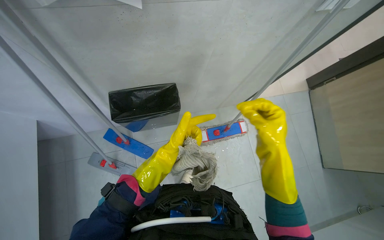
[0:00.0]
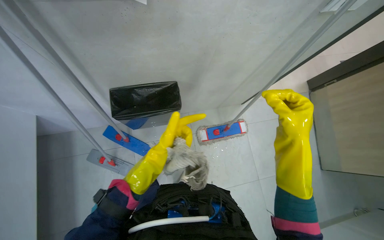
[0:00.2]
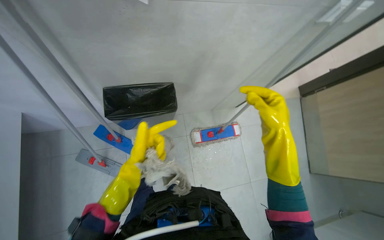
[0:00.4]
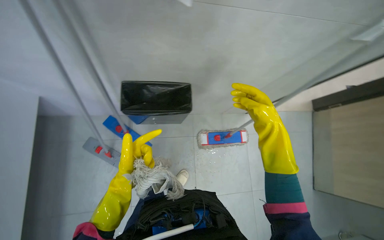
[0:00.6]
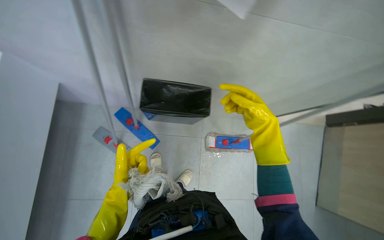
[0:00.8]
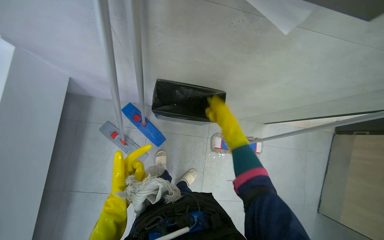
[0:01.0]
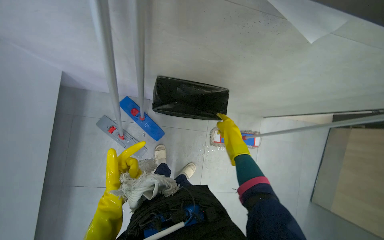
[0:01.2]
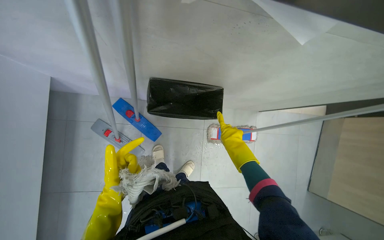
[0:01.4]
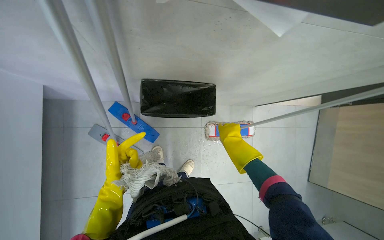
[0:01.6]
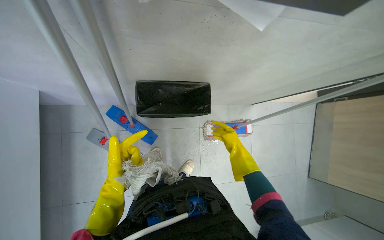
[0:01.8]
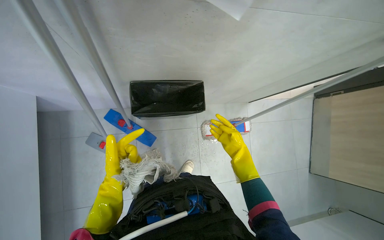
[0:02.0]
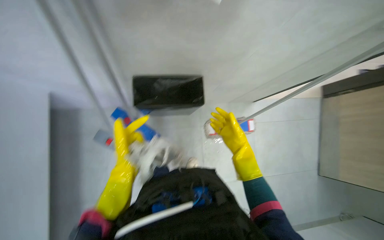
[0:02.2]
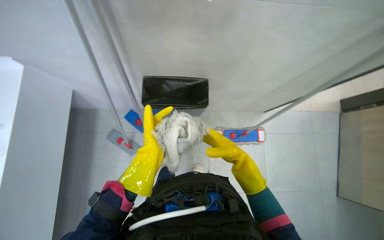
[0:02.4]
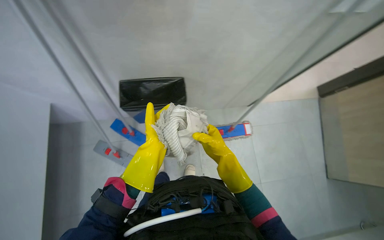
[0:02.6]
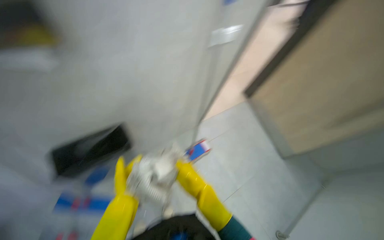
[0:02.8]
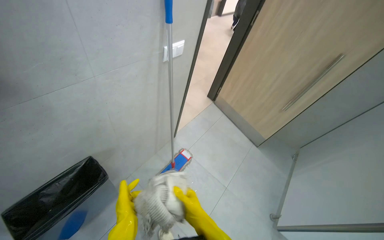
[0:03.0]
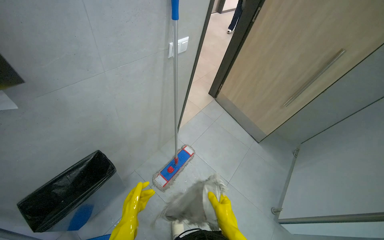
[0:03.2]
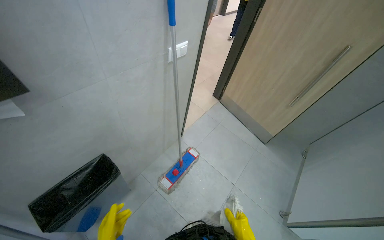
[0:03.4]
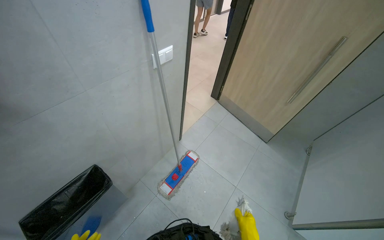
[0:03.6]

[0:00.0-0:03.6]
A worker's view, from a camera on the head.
Job: preparing cleaning supplies.
The whole recording: Changing mop head. The worker removes the dirty mop head from the frame and attaches a clean one.
0:00.0 to 0:01.8: The right hand goes roughly 20 cm farther from the camera; the left hand shifts about 30 cm to the left.

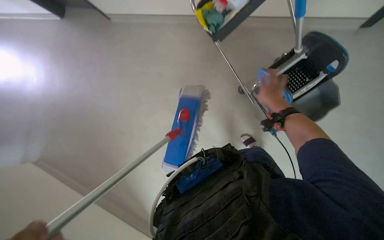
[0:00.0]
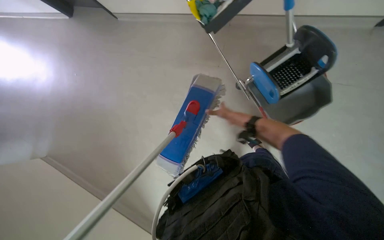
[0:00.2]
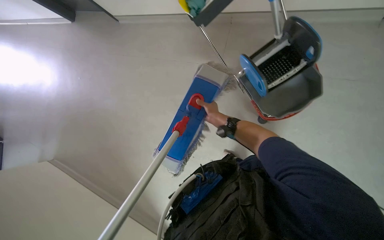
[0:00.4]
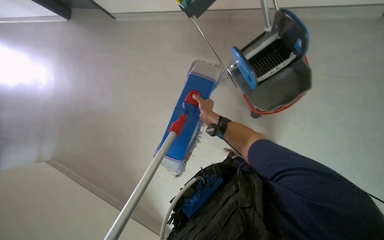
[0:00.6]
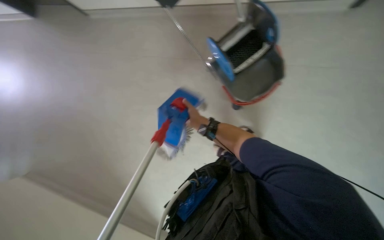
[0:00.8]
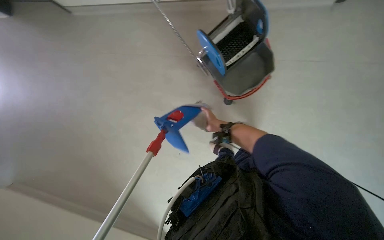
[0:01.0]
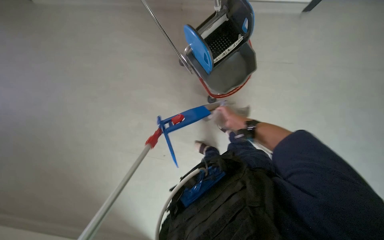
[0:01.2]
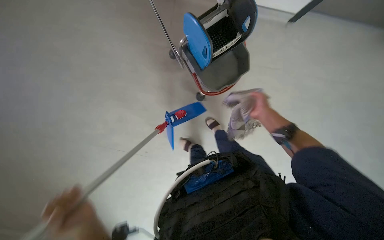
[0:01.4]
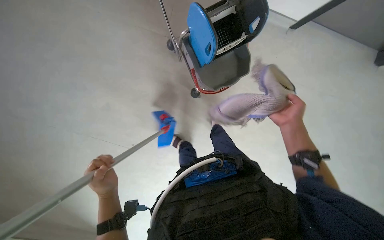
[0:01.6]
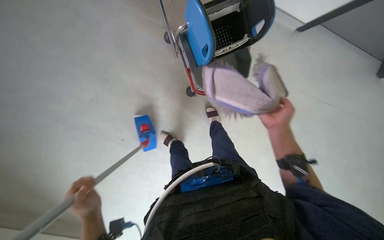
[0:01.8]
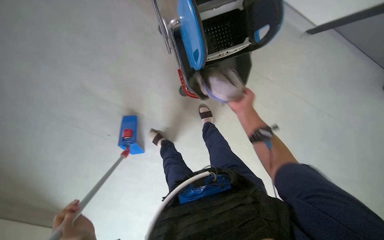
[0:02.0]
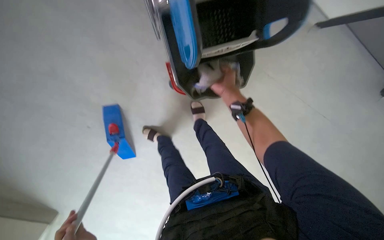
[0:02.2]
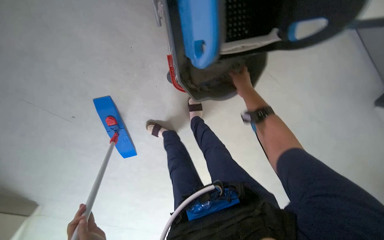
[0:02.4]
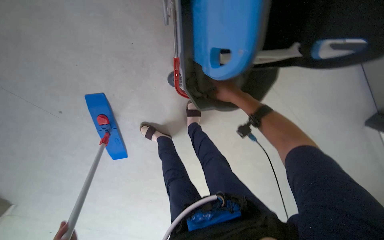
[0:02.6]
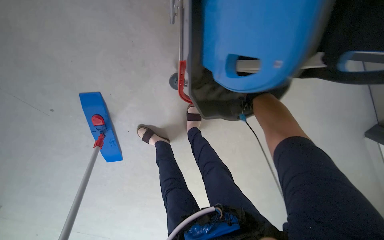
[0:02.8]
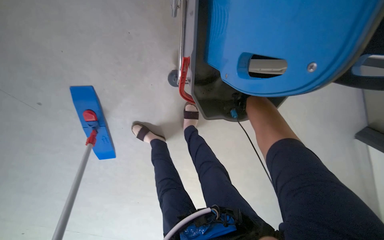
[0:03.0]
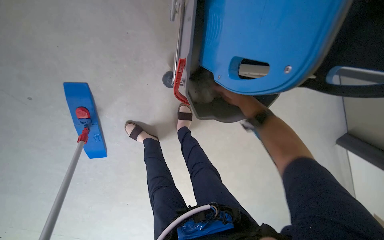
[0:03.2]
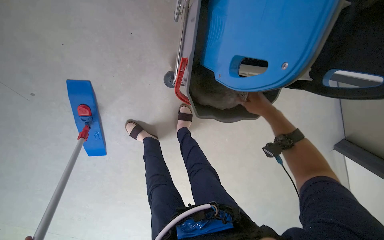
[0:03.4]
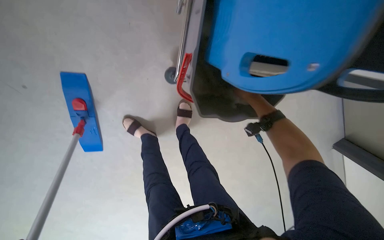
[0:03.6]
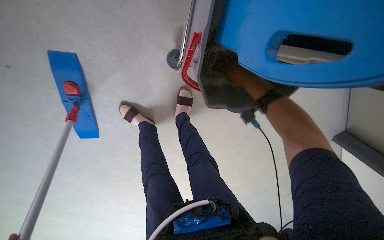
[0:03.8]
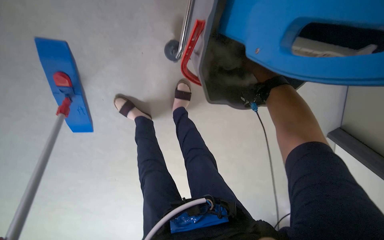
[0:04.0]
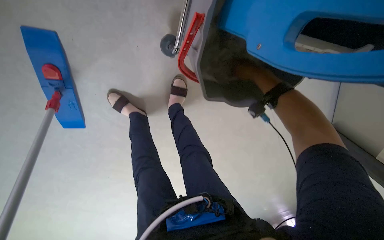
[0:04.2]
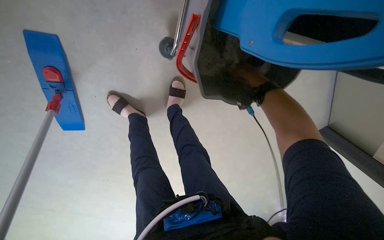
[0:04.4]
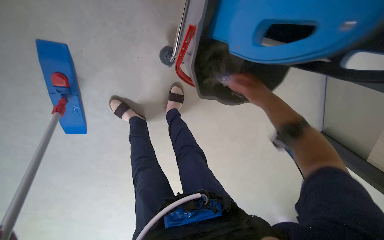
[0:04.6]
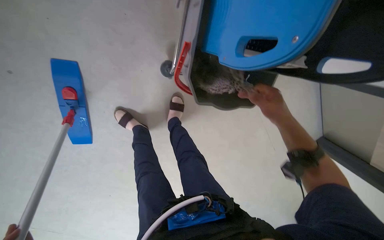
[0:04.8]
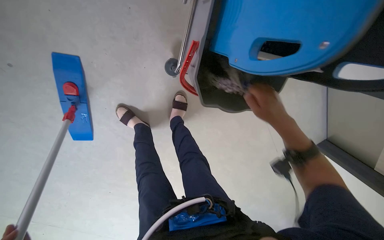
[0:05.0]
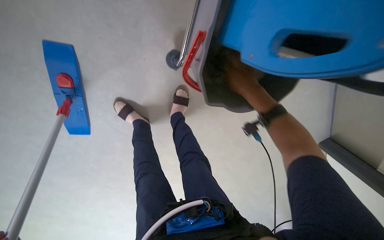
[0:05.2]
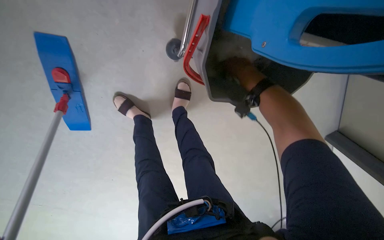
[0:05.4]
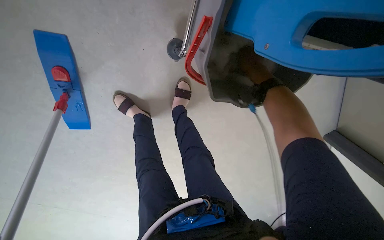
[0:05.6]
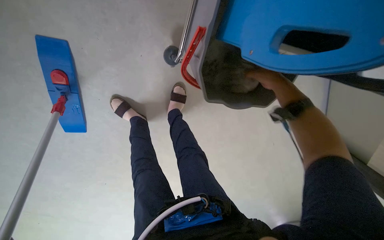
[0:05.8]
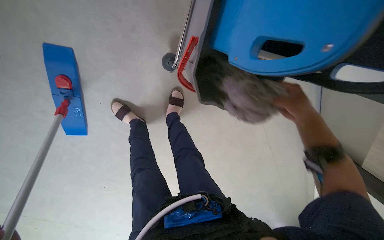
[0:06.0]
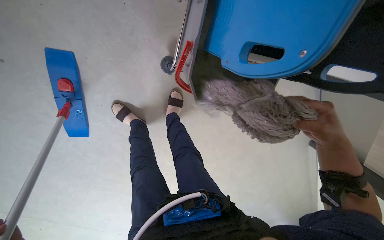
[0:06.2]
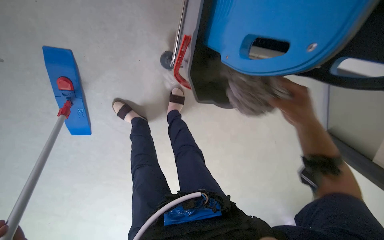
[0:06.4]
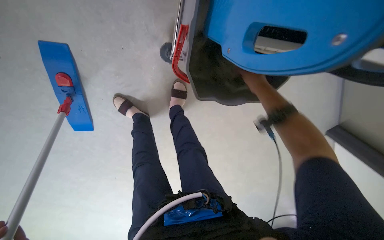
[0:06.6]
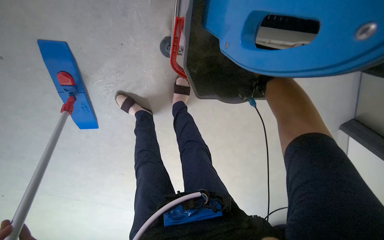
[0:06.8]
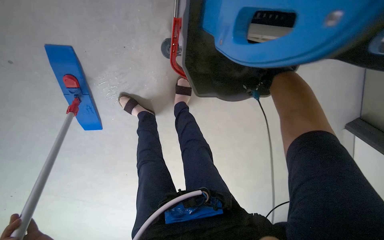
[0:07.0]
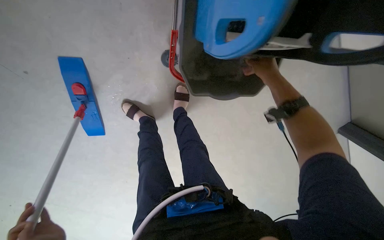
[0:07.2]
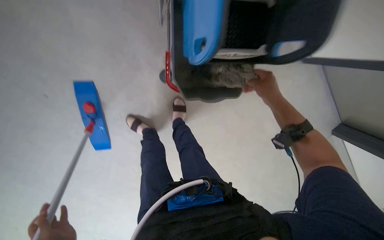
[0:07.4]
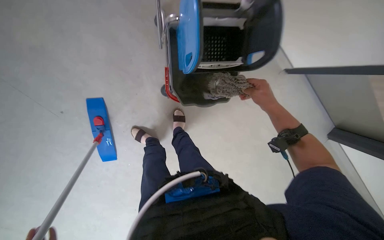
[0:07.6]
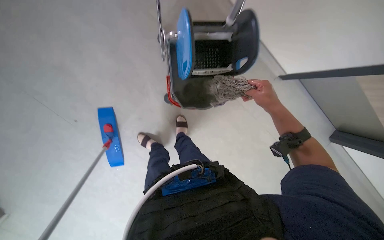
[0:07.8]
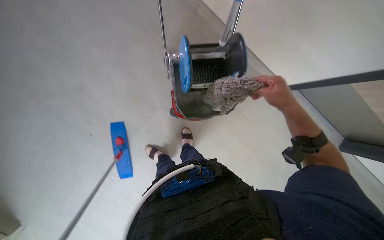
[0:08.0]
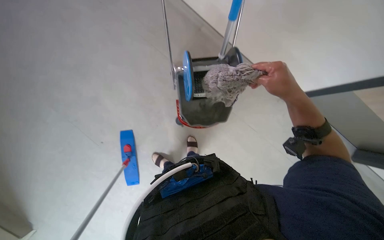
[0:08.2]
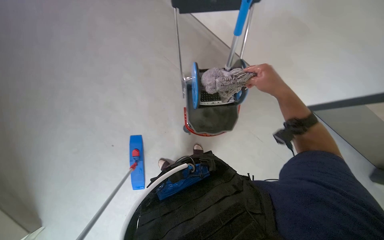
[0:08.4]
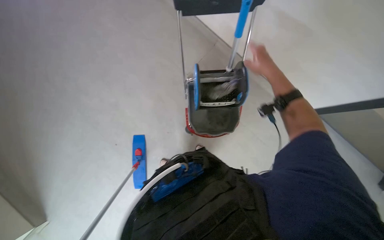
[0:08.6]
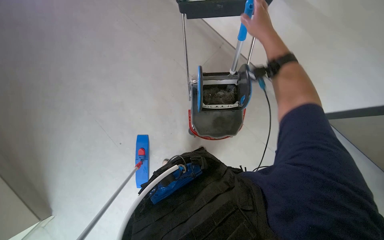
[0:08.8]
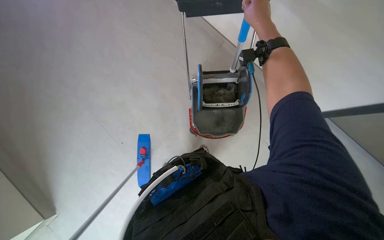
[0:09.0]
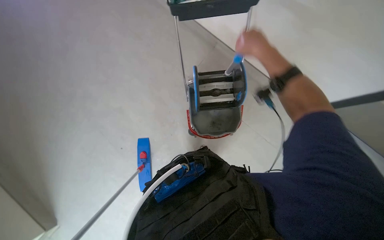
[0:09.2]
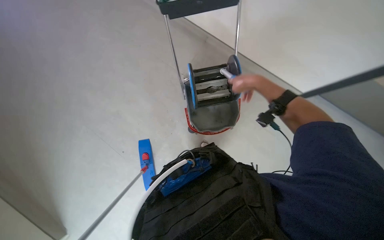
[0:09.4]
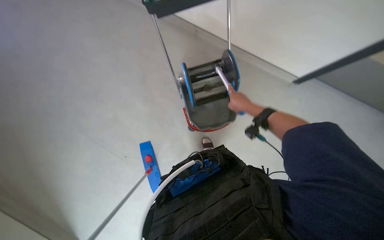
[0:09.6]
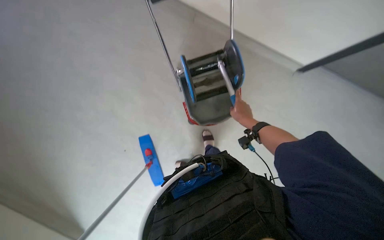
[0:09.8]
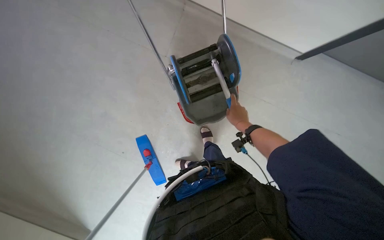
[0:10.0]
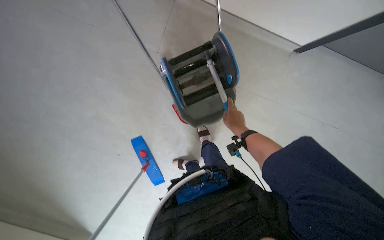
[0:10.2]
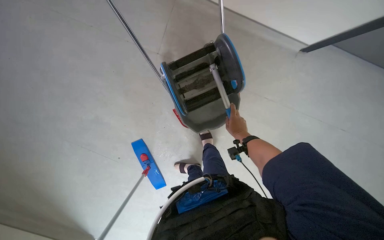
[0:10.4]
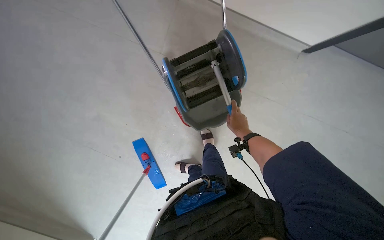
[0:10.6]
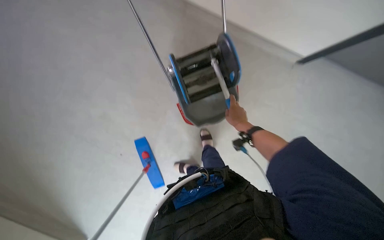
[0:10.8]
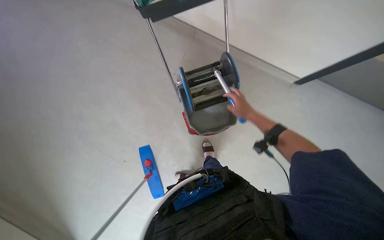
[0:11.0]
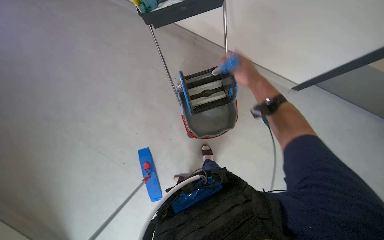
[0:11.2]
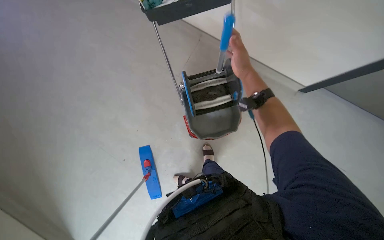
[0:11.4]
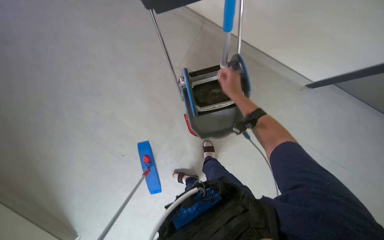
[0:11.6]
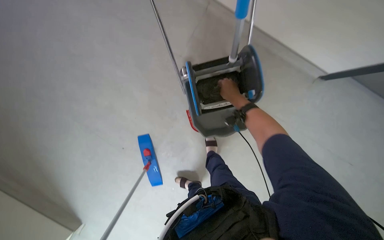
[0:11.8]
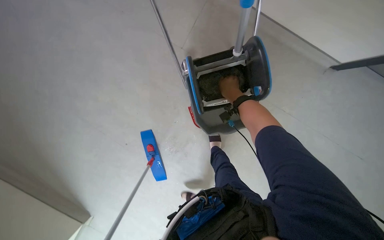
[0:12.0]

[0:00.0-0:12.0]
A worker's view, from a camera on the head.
Job: preparing cleaning supplies.
The whole recording: Rinsing and wringing mop head. The worker detaches the mop head, rinses and wrings it using the cleaning cart, then reattaches it to the mop handle.
0:00.0 to 0:01.6: The camera is aimed about 25 degrees further to the right.
0:01.6 to 0:03.0: The right hand shifts about 30 cm farther from the camera and up the picture.
0:03.0 to 0:04.4: The right hand moves to the right, roughly 10 cm.
0:04.4 to 0:06.0: The right hand moves nearer to the camera and down the picture, about 20 cm.
0:06.0 to 0:07.6: The right hand goes up and down the picture, some 20 cm each way, reversing 2 times.
0:07.6 to 0:09.0: The camera is aimed about 15 degrees further to the left. The view tilts roughly 20 degrees upward. The right hand heads nearer to the camera and up the picture, covering some 40 cm.
0:09.0 to 0:10.4: The right hand travels down the picture and farther from the camera by approximately 40 cm.
0:10.4 to 0:12.0: The right hand heads up the picture, covering approximately 15 cm.

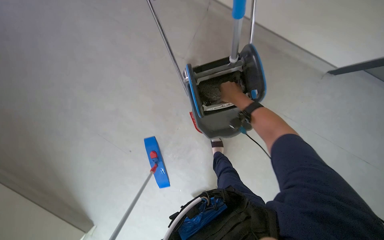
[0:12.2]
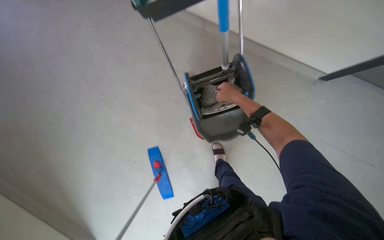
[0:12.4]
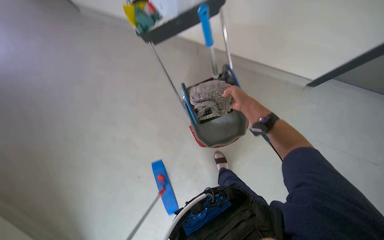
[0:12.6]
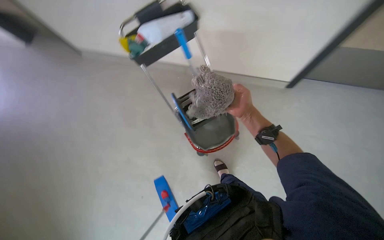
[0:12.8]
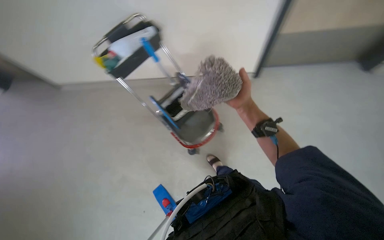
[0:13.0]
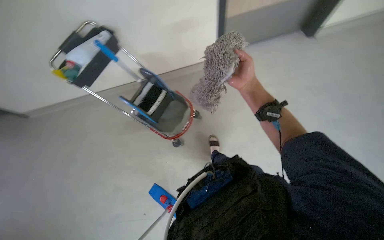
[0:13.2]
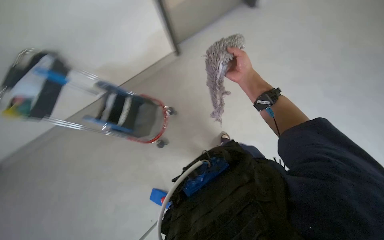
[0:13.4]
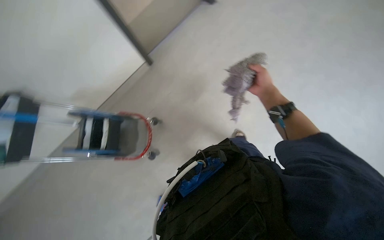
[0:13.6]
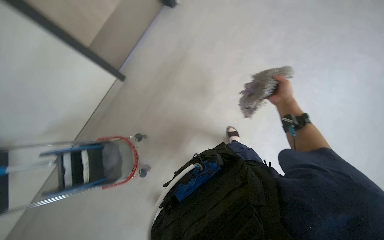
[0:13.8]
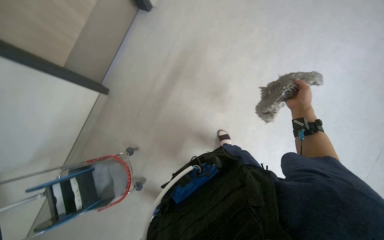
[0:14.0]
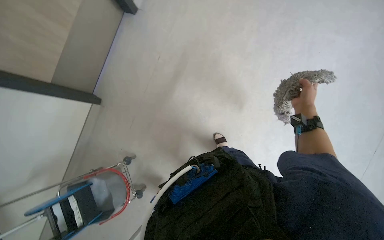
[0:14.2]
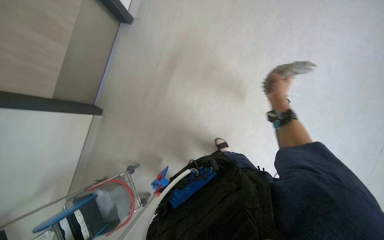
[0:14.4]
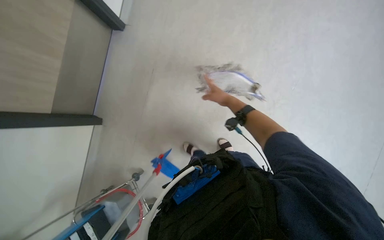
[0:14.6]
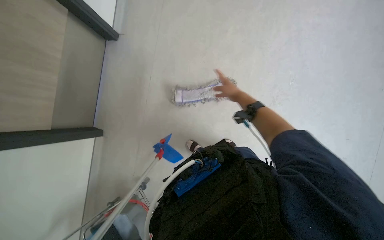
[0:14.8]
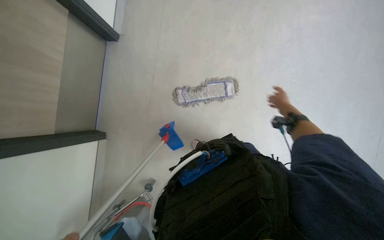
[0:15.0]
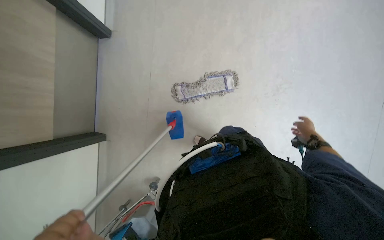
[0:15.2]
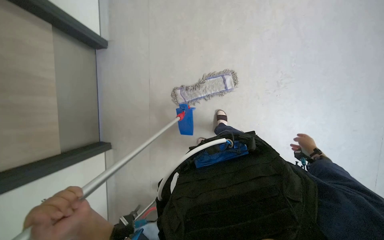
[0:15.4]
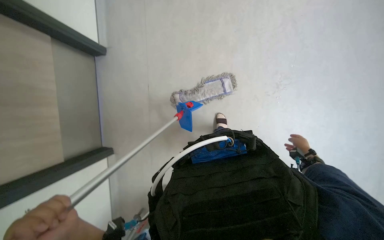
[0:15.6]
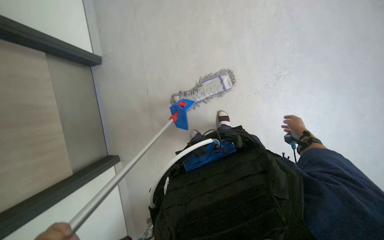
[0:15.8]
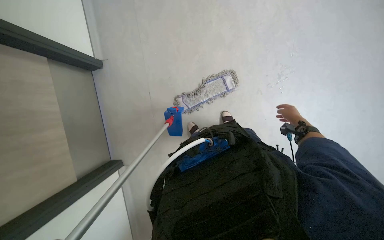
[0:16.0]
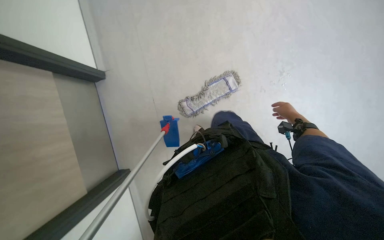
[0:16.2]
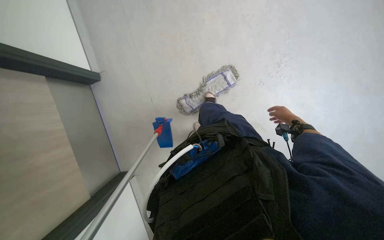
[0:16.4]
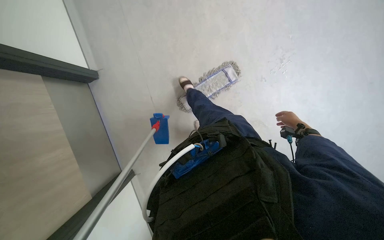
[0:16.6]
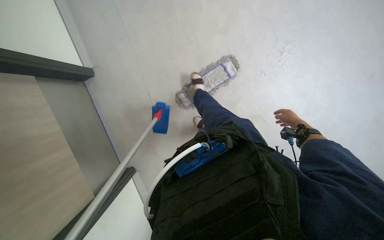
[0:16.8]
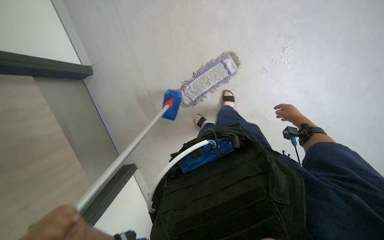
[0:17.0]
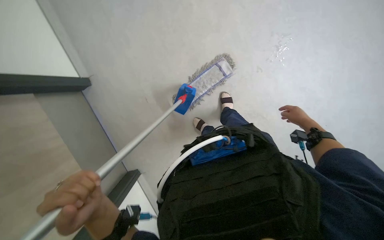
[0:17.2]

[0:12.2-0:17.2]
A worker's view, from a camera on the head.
Job: preparing cleaning supplies.
The whole recording: Rinsing and wringing mop head. The worker detaches the mop head, rinses and wrings it using the cleaning cart, then reattaches it to the mop handle.
0:12.2 to 0:13.8: The camera travels approximately 70 cm. The head turns to the right by roughly 80 degrees. The view tips upward by approximately 25 degrees.
0:13.8 to 0:15.6: The scene turns approximately 40 degrees counterclockwise in the picture. The right hand goes left and right, roughly 35 cm each way, reversing 2 times.
